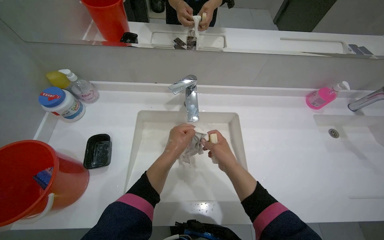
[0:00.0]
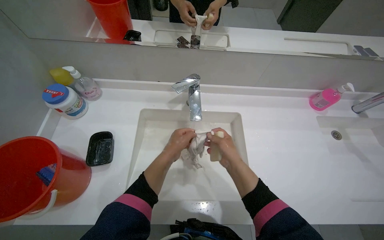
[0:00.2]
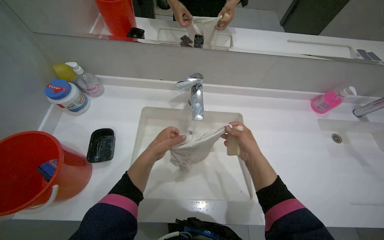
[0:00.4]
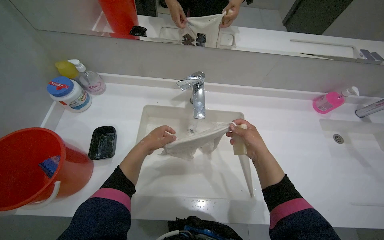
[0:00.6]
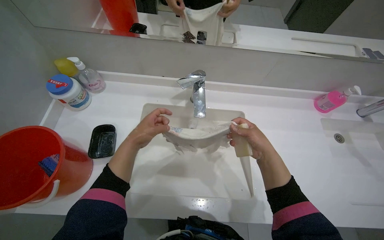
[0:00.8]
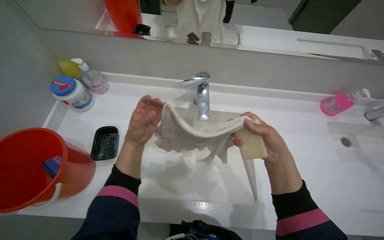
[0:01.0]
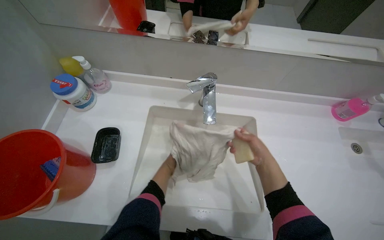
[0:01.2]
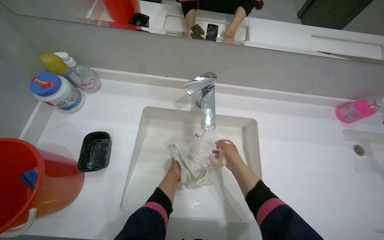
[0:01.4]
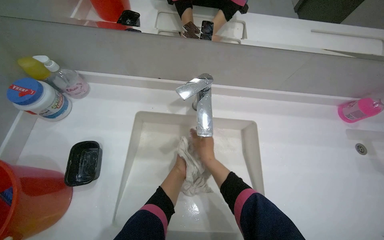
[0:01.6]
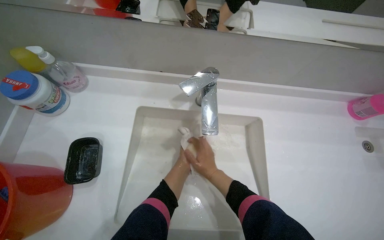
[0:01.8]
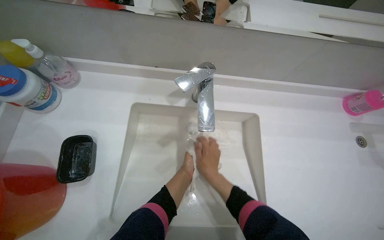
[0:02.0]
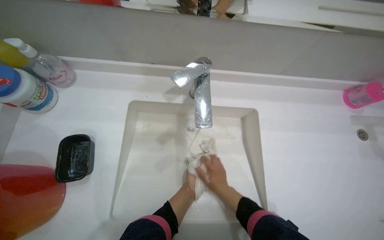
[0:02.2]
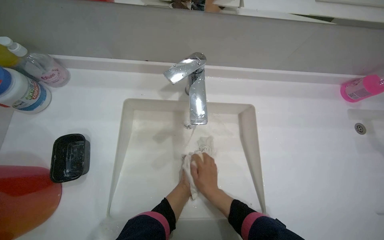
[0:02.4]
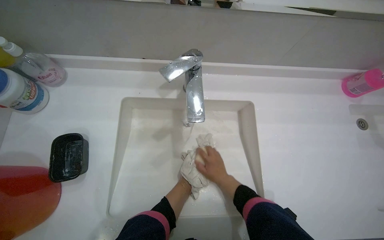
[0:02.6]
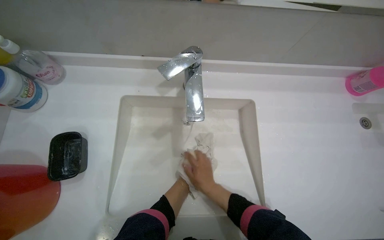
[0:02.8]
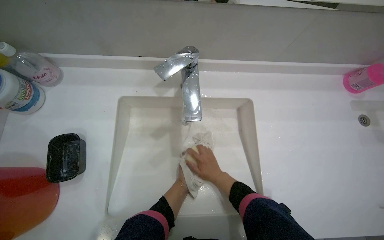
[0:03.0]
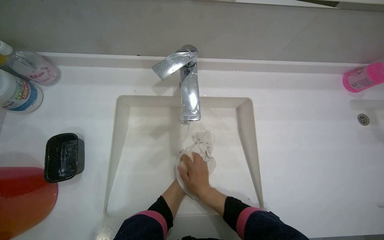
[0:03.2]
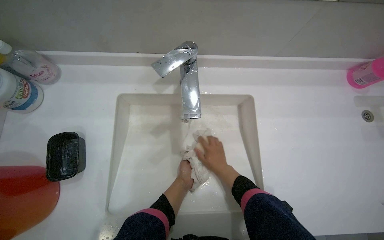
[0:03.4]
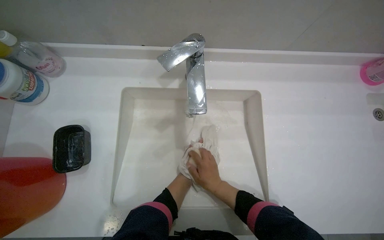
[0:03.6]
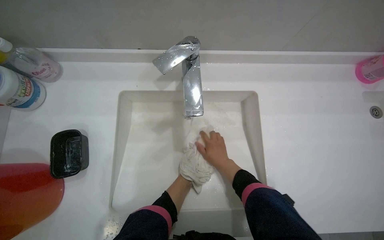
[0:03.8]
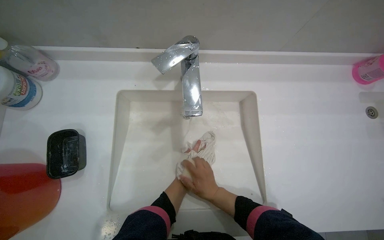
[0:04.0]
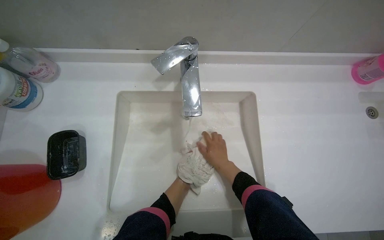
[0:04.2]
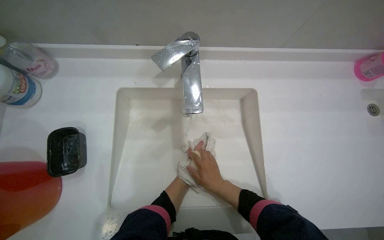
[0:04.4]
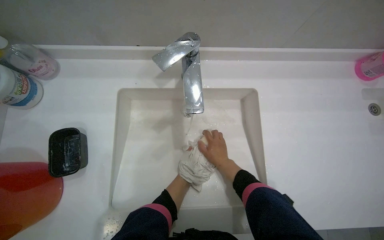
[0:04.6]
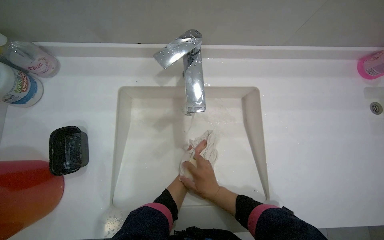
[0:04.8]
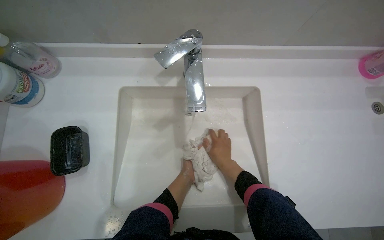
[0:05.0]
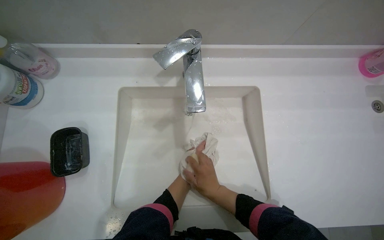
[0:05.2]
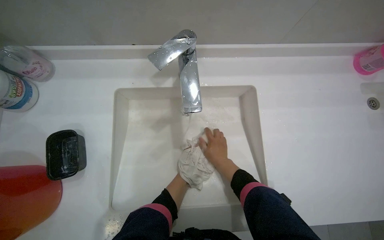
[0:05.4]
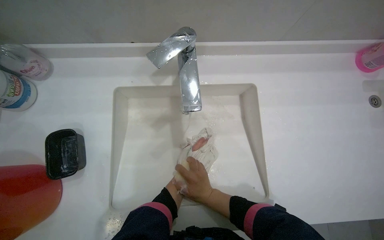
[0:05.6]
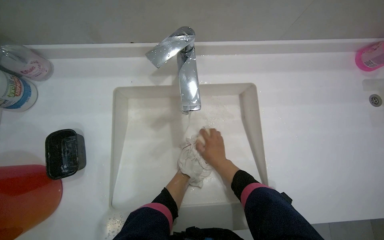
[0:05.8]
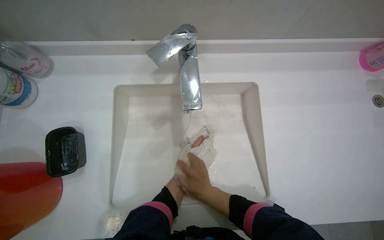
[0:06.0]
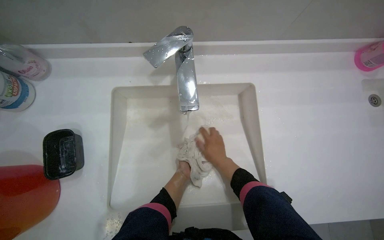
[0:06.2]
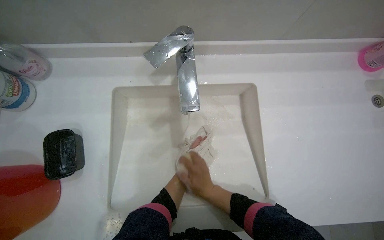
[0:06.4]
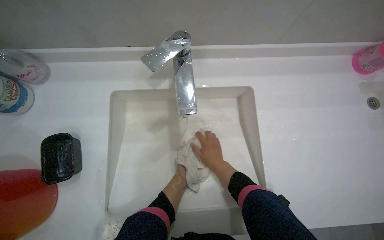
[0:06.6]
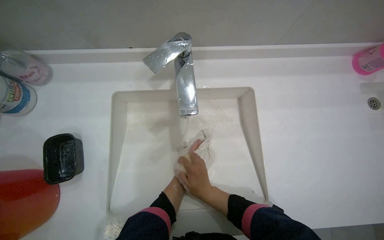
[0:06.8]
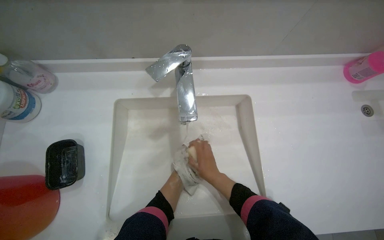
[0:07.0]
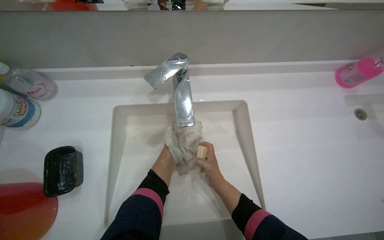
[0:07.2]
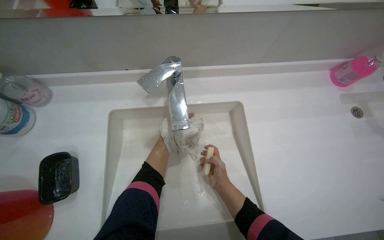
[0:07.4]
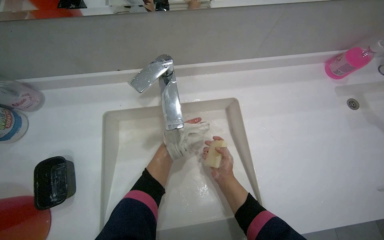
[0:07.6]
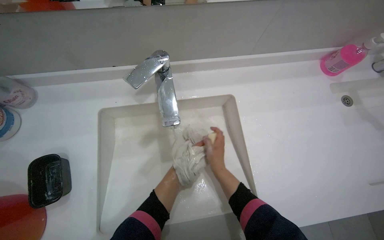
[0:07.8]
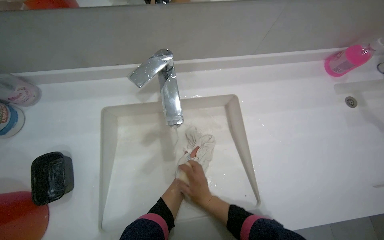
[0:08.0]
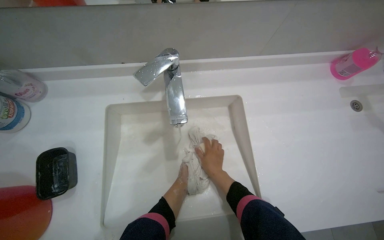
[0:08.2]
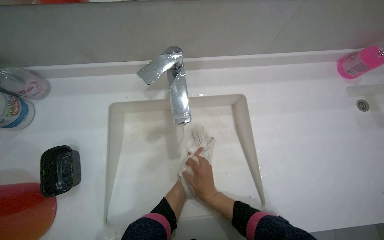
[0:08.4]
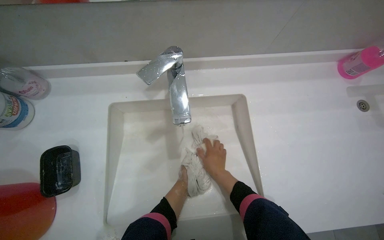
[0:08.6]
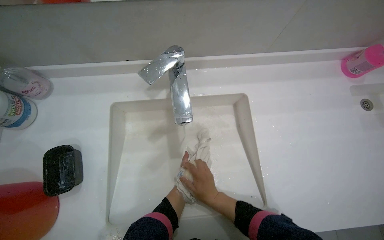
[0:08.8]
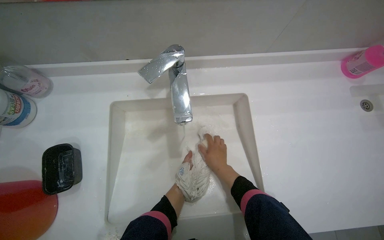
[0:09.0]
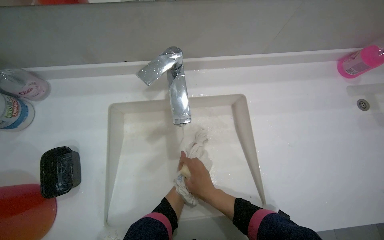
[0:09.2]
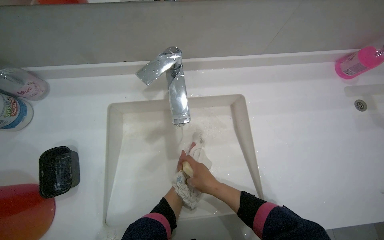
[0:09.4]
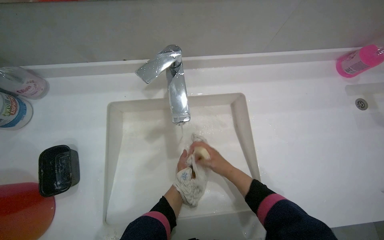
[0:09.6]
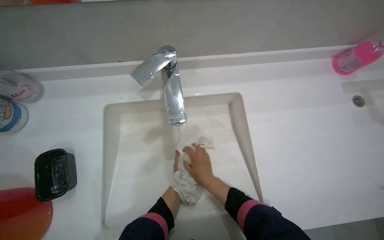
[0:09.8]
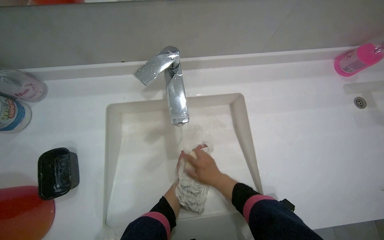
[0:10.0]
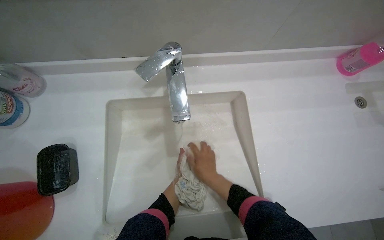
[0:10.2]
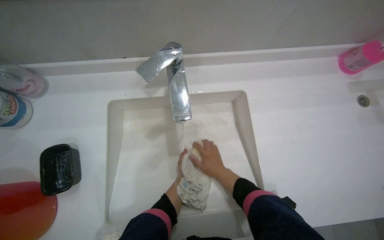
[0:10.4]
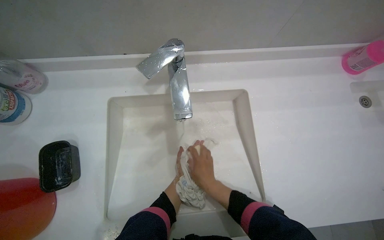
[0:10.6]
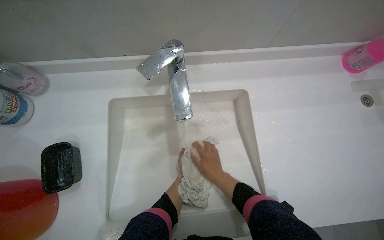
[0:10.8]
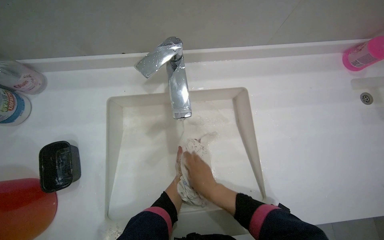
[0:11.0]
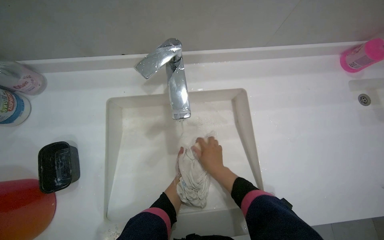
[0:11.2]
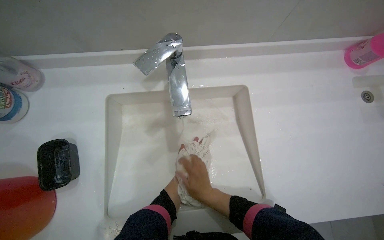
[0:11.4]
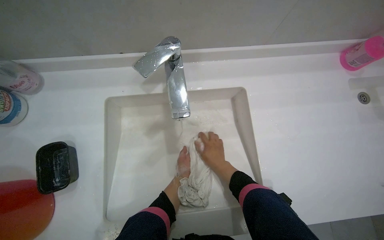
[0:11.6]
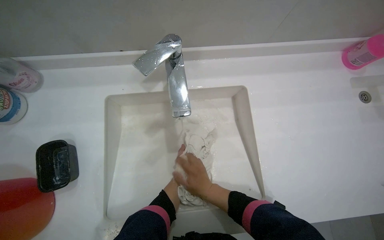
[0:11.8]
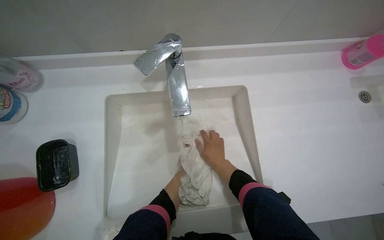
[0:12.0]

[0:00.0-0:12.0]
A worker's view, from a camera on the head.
Job: preparing cleaning supplies.
The whole recording: Washing cloth in sink. The worker washes a cloth with soap and water in the sink.
0:00.0 to 0:01.6: The right hand moves about 10 cm to the right and comes back.
0:01.6 to 0:03.0: The right hand heads down the picture, covering roughly 10 cm.
0:06.0 to 0:07.6: The right hand heads to the right, covering roughly 10 cm.

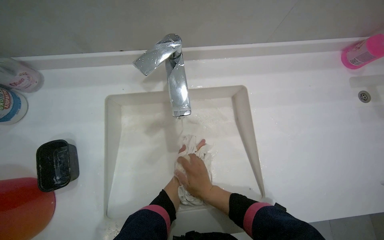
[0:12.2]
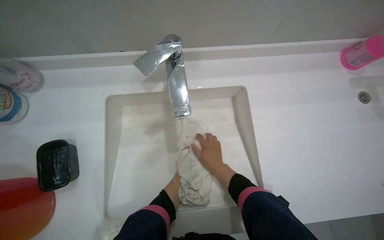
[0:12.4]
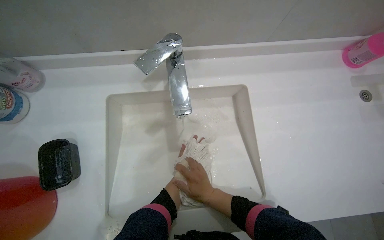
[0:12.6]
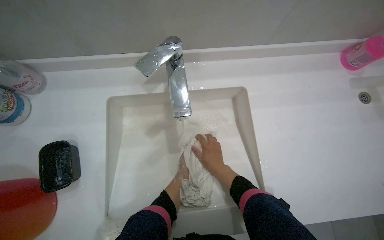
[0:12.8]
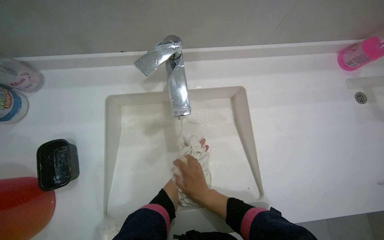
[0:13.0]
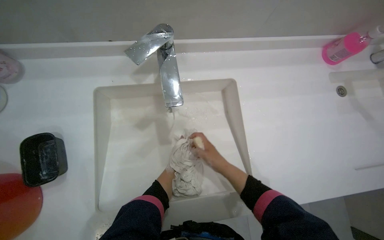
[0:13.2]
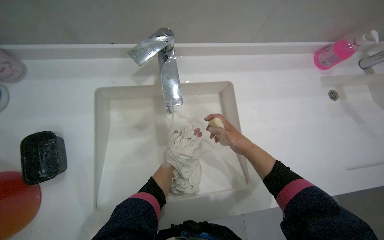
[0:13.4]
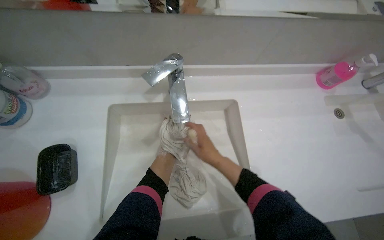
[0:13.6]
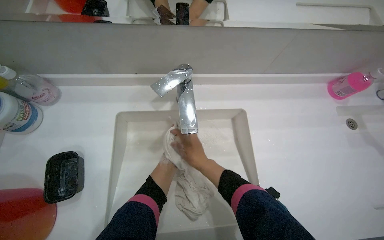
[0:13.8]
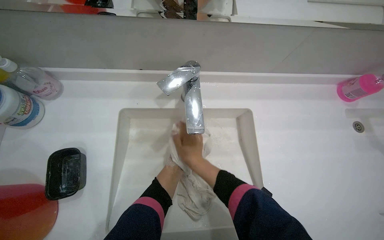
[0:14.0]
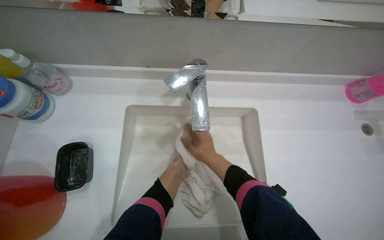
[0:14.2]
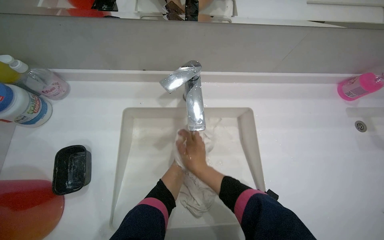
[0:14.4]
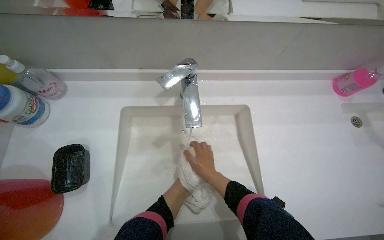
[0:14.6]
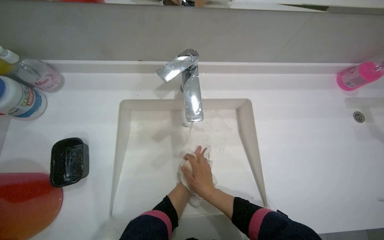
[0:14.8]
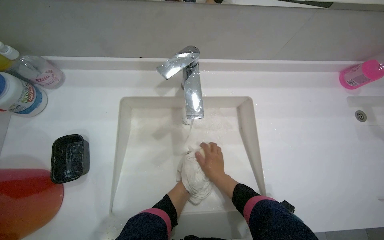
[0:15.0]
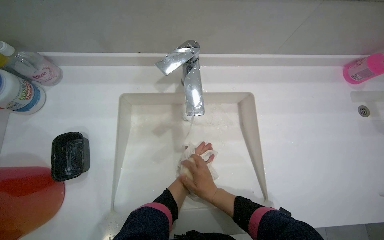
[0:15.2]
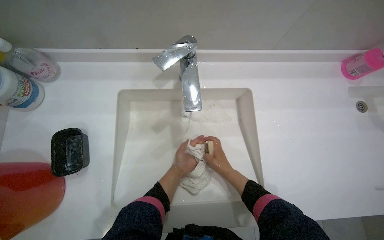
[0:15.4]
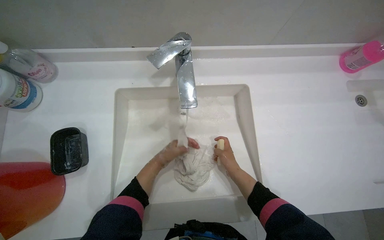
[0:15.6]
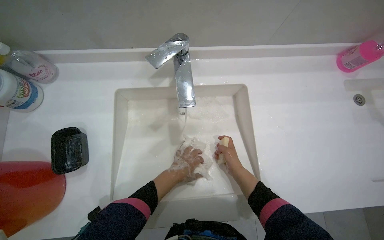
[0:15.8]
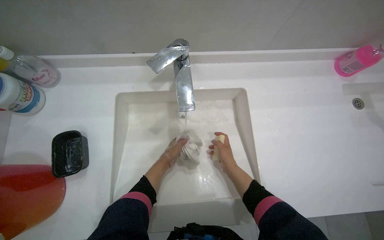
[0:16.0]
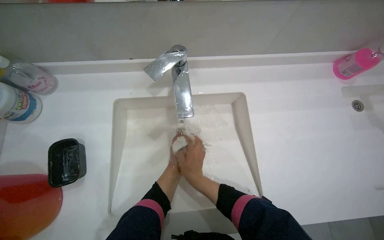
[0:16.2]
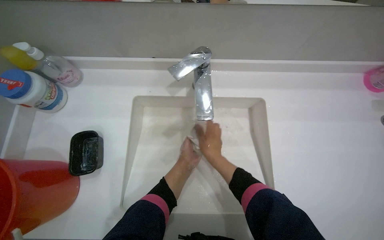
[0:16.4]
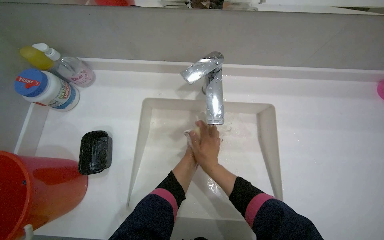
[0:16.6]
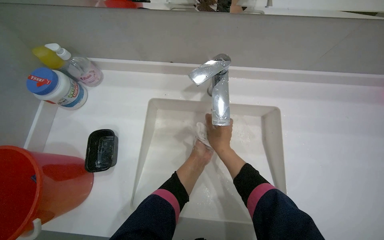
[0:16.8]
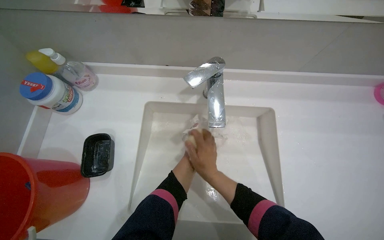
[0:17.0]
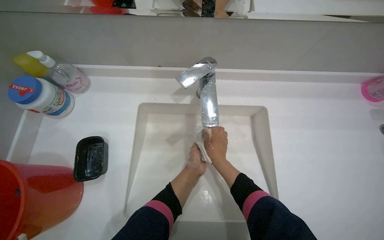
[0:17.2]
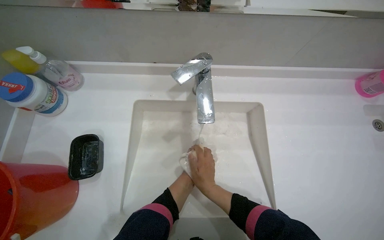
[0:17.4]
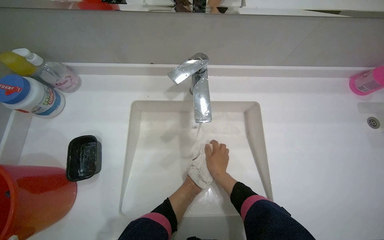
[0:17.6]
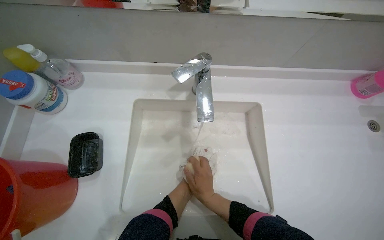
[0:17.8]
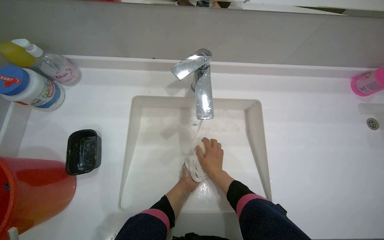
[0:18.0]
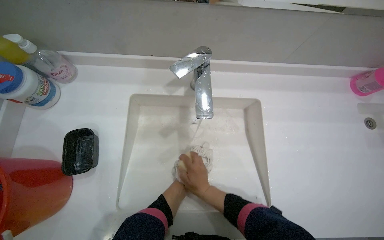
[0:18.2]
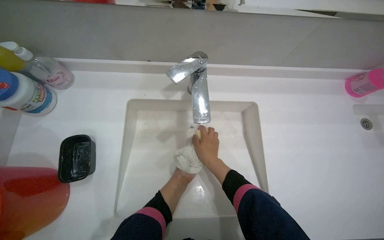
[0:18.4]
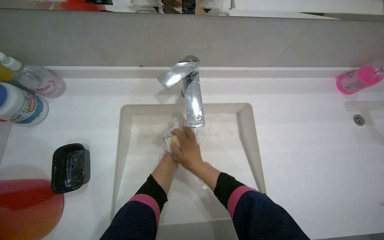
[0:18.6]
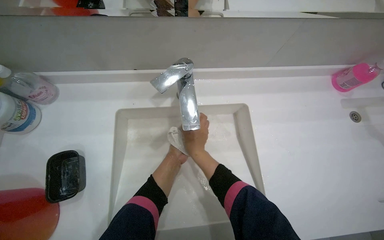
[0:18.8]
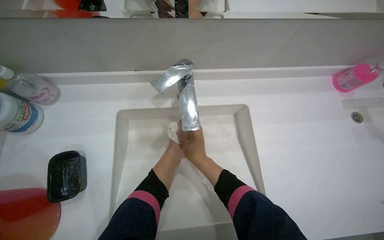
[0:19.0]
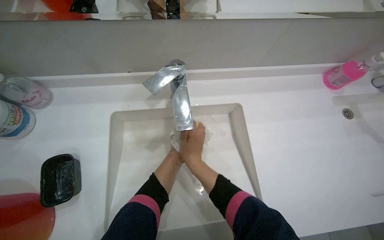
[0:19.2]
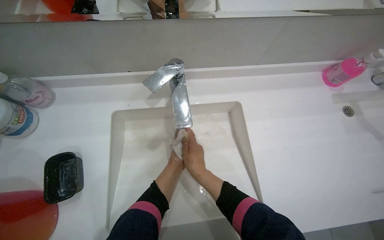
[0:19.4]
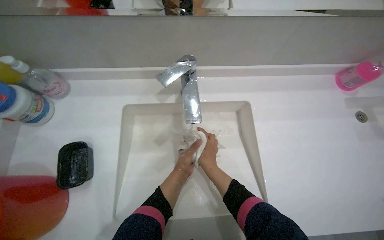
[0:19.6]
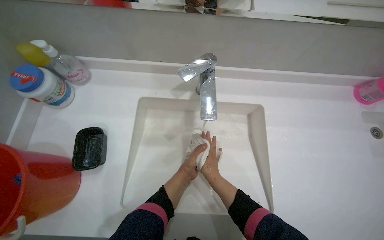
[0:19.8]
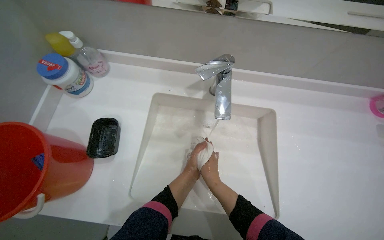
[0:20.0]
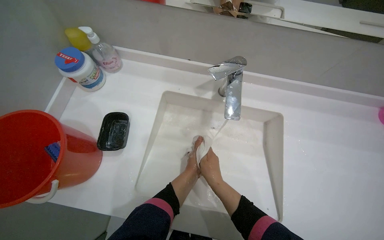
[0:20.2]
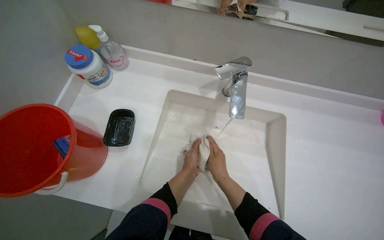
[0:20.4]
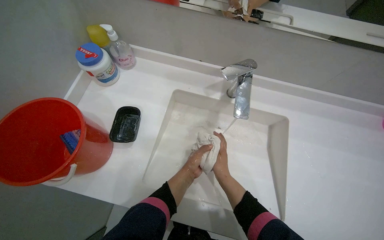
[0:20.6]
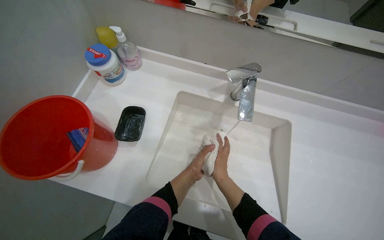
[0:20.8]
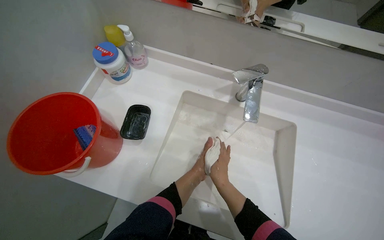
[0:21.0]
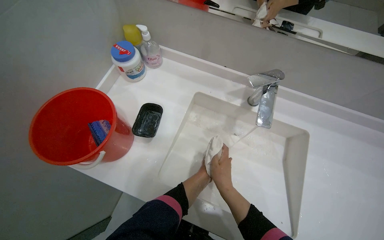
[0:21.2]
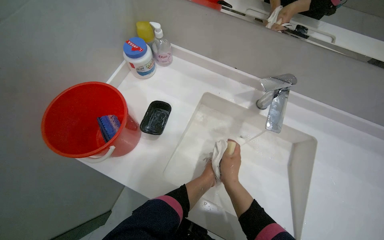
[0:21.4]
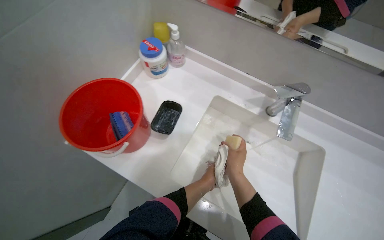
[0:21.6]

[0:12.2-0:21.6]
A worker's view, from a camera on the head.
Job: preparing cleaning supplies.
The whole recording: Washing cloth in sink. The worker washes a cloth with soap and water in the sink.
0:12.2 to 0:13.8: The right hand is displaced up the picture by roughly 15 cm.
0:13.8 to 0:15.4: The right hand travels down the picture and to the right by approximately 15 cm.
0:15.4 to 0:17.0: The right hand is displaced to the left by approximately 10 cm.
